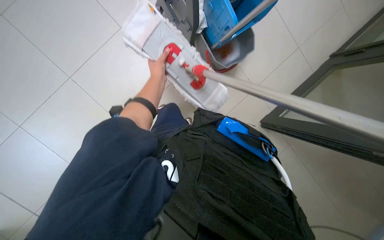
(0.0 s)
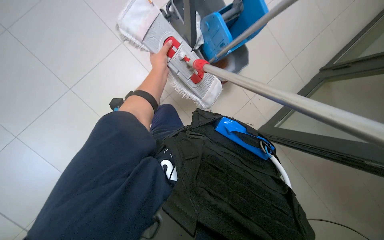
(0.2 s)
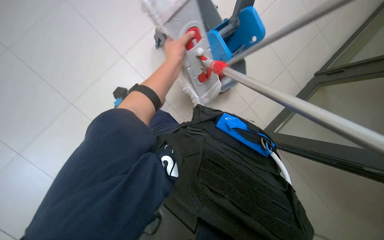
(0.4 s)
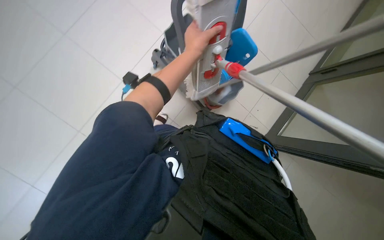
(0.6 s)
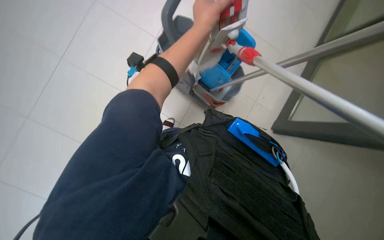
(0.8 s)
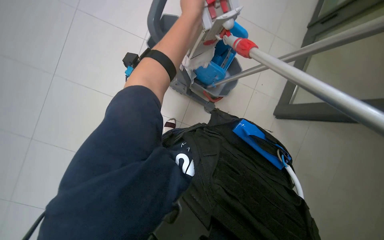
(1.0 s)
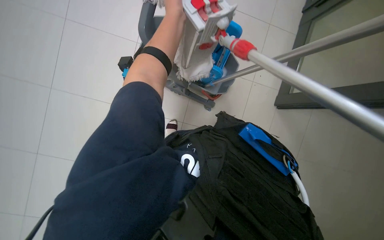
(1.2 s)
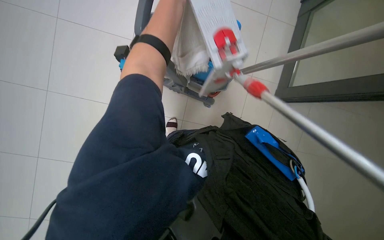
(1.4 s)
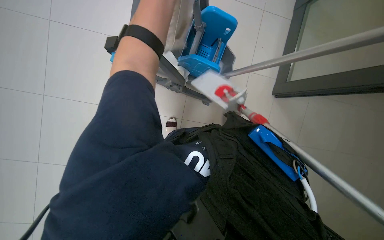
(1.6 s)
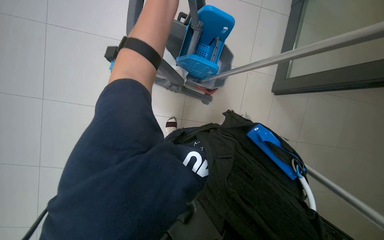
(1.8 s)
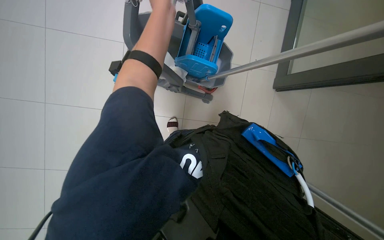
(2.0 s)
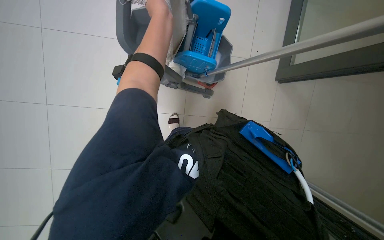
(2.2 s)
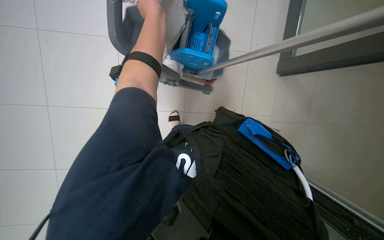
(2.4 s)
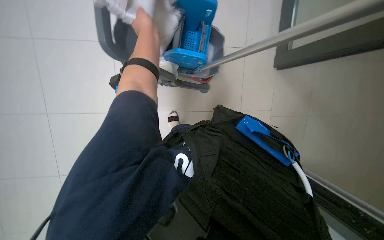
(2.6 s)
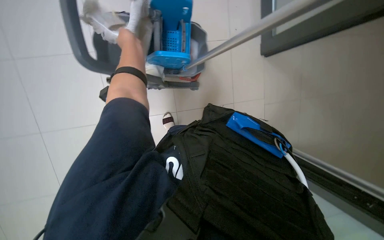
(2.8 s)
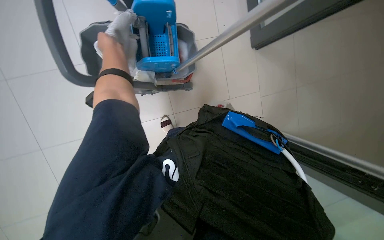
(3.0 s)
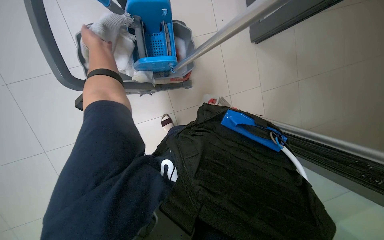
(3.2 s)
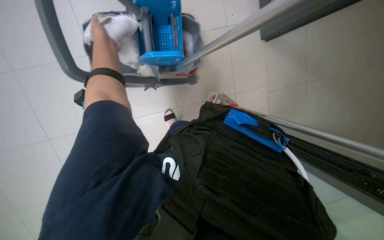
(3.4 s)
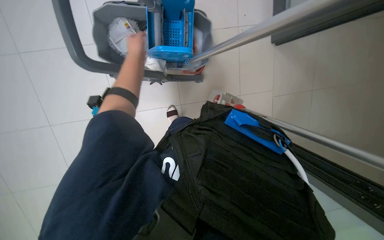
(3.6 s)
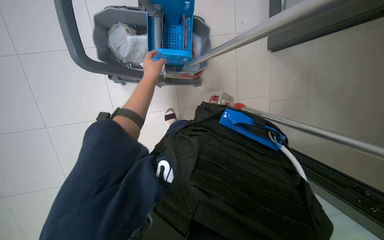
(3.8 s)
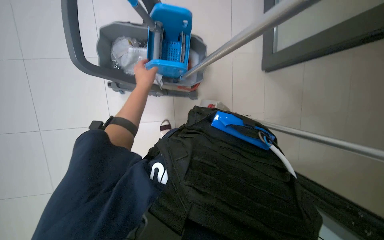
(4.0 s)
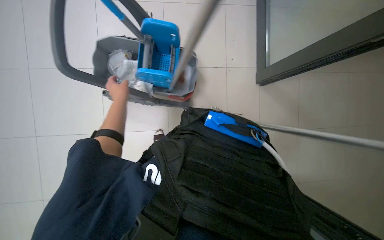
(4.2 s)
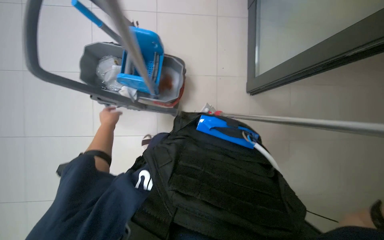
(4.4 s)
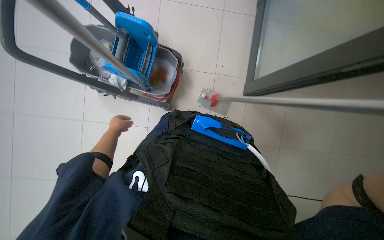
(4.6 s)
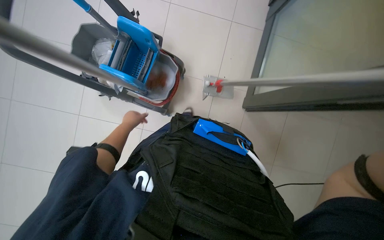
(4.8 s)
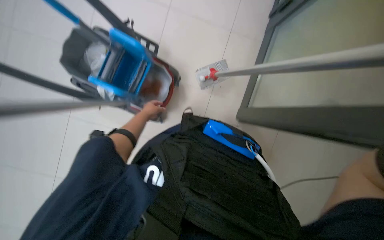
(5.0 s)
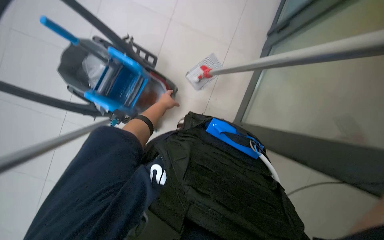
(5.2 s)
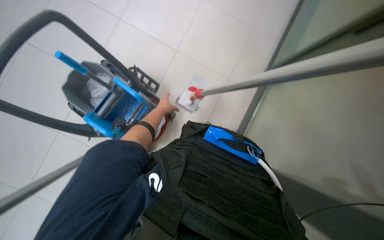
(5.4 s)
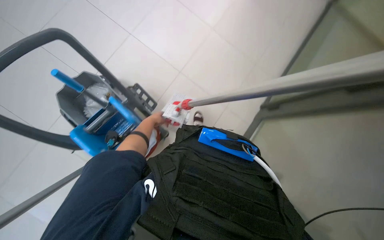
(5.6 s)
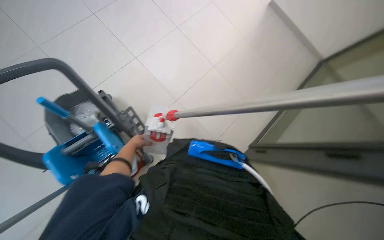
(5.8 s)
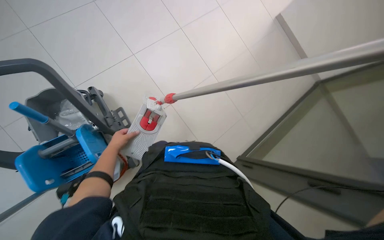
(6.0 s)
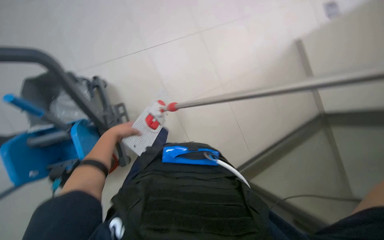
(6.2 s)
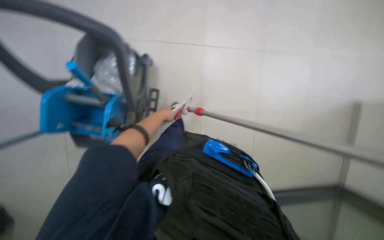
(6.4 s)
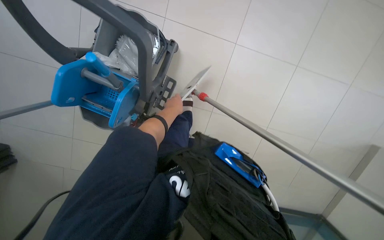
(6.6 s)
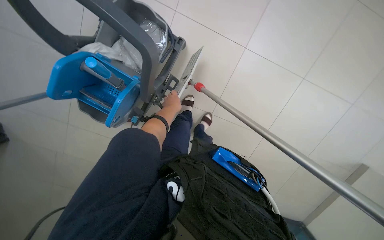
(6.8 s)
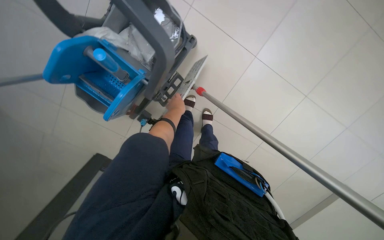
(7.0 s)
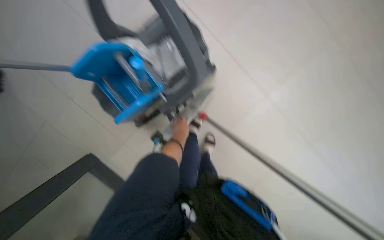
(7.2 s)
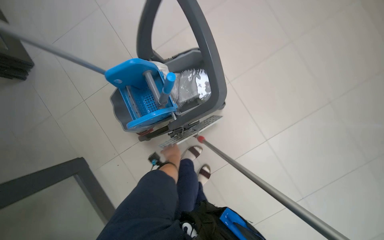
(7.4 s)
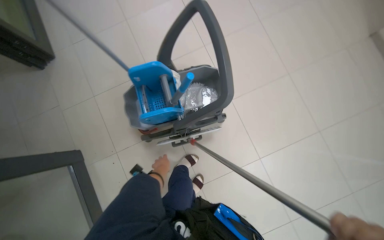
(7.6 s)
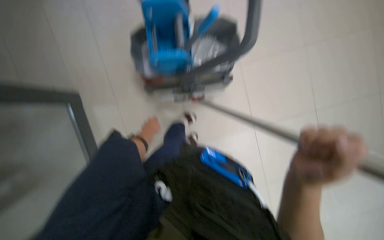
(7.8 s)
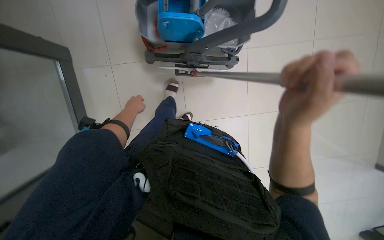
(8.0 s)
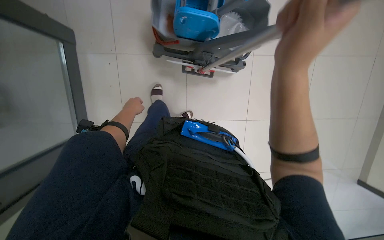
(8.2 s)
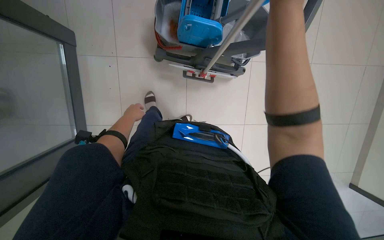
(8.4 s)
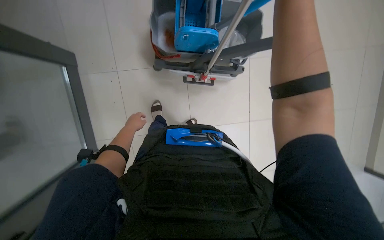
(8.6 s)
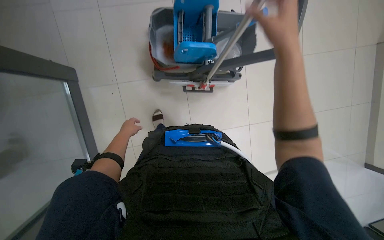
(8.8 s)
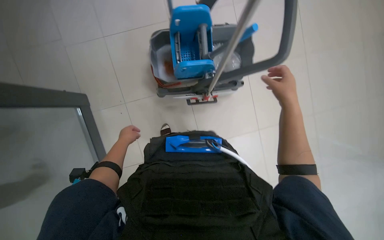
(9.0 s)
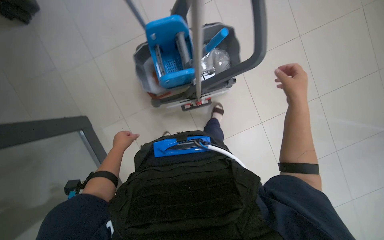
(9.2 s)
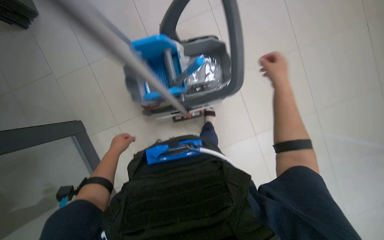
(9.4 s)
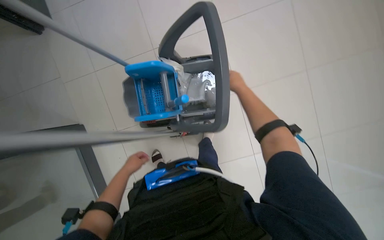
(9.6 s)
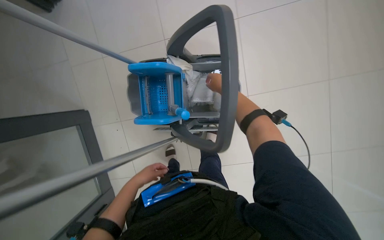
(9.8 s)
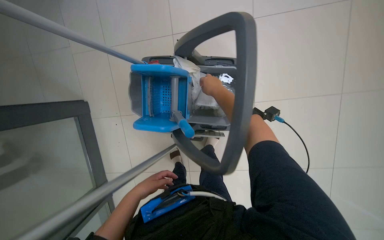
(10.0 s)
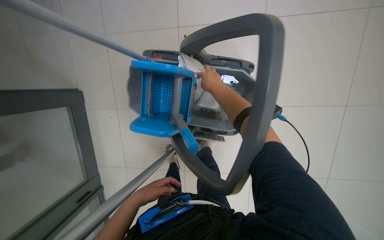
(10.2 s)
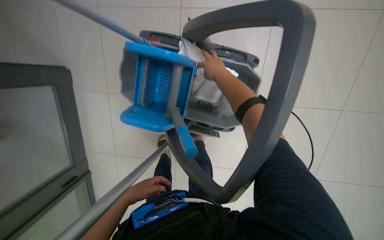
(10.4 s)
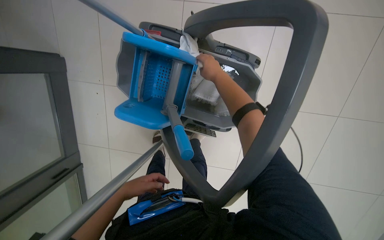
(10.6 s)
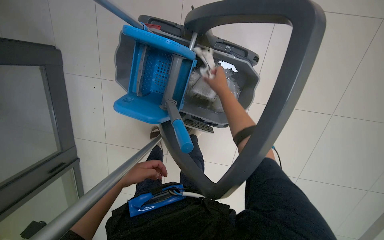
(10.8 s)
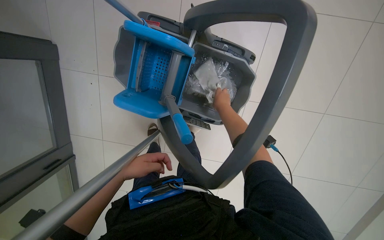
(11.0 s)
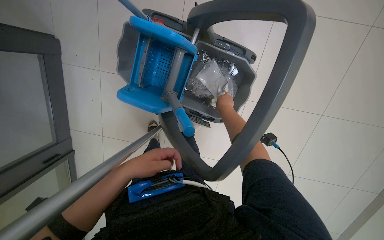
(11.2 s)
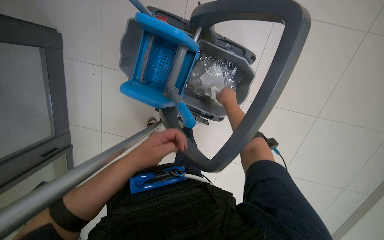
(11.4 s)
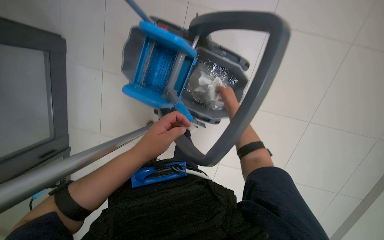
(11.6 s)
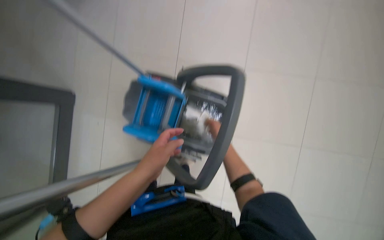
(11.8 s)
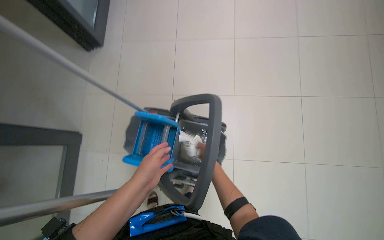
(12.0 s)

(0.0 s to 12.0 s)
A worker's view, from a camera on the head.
Job: preparing cleaning supplies.
The whole recording: Cleaning and bagging mop head. The worker detaches the mop head, squeezes it, and places it into a plastic bag.
3.0 s - 4.4 s: The left hand is displaced farther from the camera and down the picture by approximately 25 cm.
4.4 s - 6.0 s: The wearer looks approximately 25 degrees further upward. Everything in view rotates about 25 degrees clockwise.
6.0 s - 7.6 s: The view tilts approximately 20 degrees upward. The scene turns about 70 degrees clockwise in the picture.
9.0 s - 10.4 s: The left hand goes approximately 15 cm to the right, while the right hand is displaced up the picture and to the left by roughly 25 cm.
10.4 s - 12.0 s: The view tips upward by roughly 25 degrees.

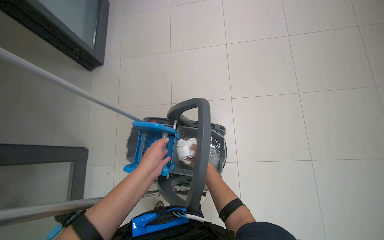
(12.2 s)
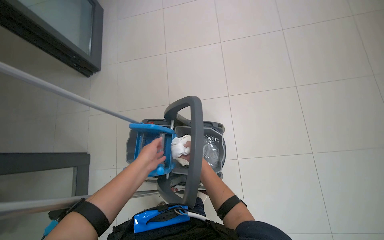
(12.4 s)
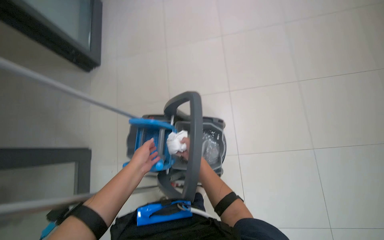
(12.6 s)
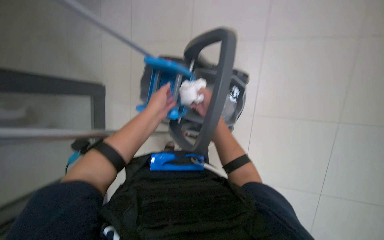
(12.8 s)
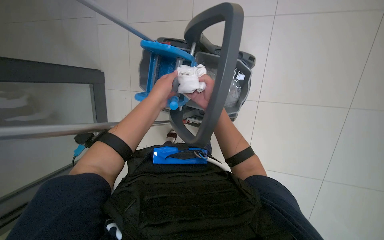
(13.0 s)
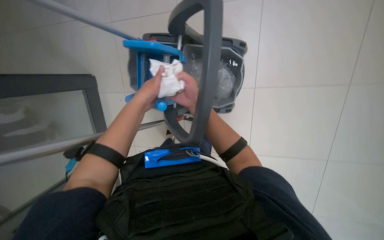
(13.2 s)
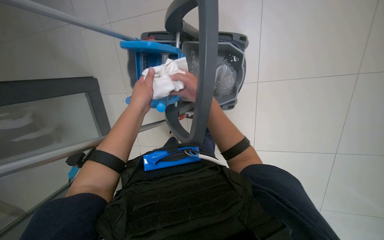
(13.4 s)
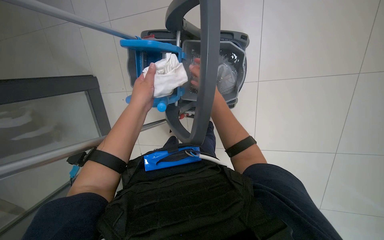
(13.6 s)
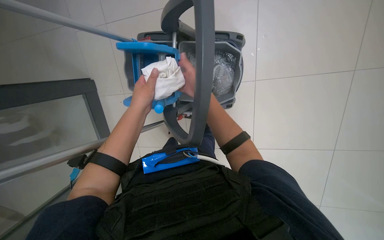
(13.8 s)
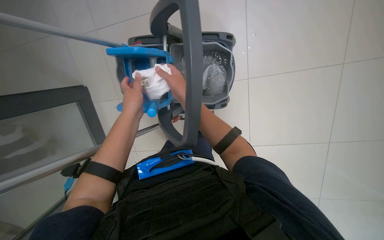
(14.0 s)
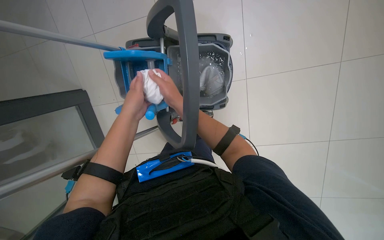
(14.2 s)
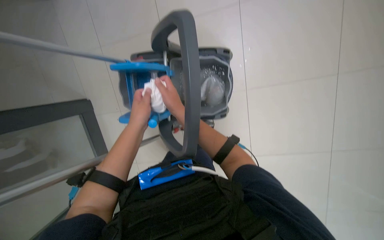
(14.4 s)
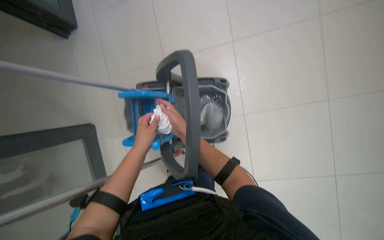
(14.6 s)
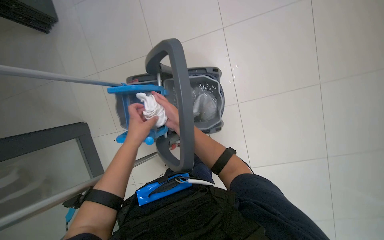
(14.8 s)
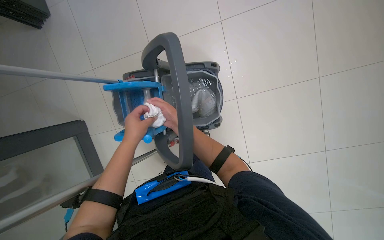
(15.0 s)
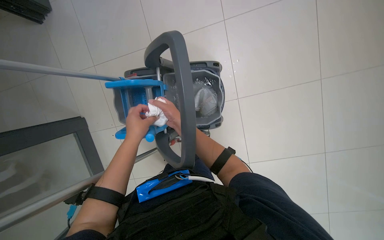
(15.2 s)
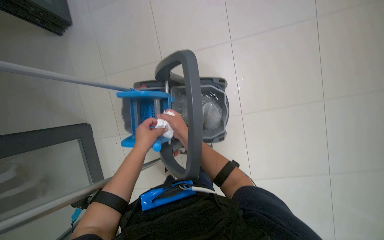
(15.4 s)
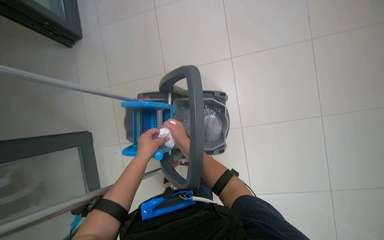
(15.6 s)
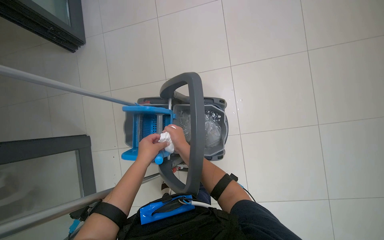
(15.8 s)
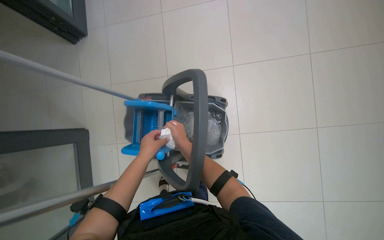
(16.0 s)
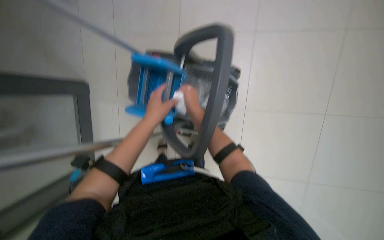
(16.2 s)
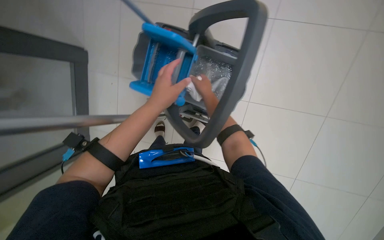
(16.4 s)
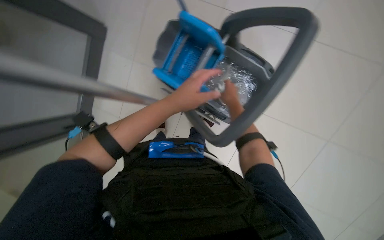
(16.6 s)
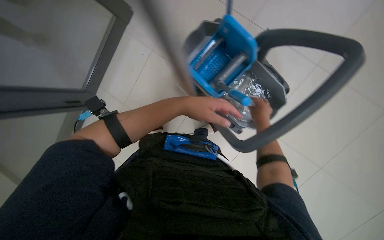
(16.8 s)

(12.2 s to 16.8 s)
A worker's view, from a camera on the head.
Job: preparing cleaning supplies.
The whole recording: Cleaning and bagging mop head. The worker detaches the mop head, squeezes it, and places it into a plastic bag.
12.2 s - 13.8 s: The camera pitches downward, by about 30 degrees.
15.2 s - 16.8 s: The scene turns some 30 degrees clockwise in the picture.

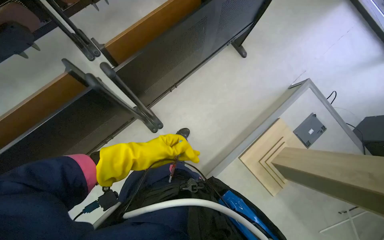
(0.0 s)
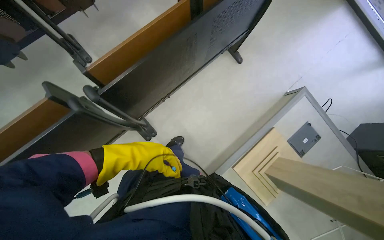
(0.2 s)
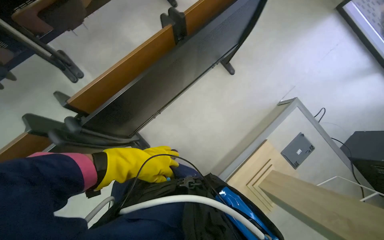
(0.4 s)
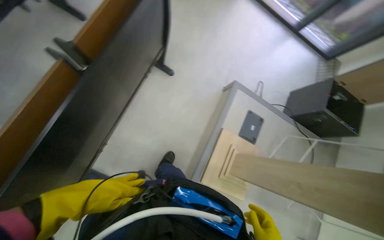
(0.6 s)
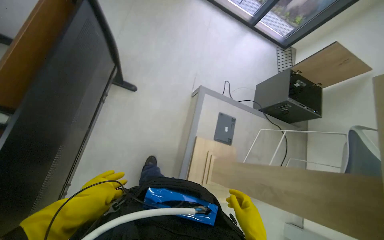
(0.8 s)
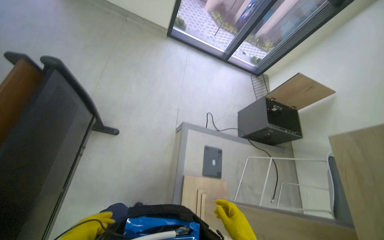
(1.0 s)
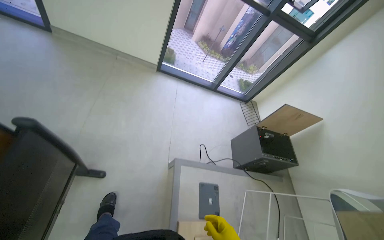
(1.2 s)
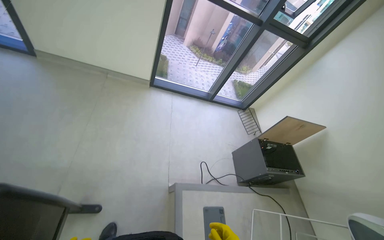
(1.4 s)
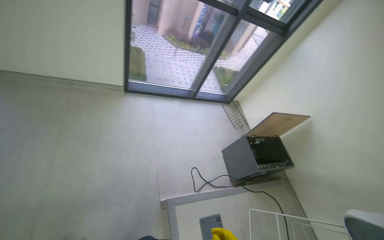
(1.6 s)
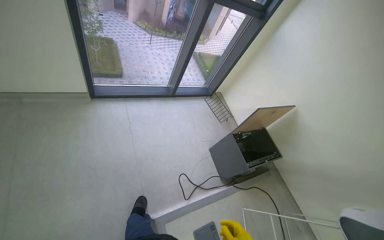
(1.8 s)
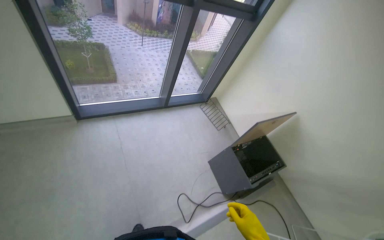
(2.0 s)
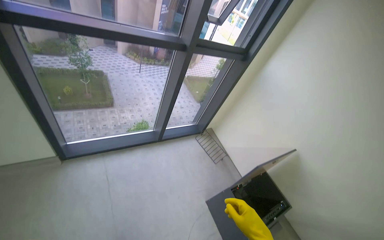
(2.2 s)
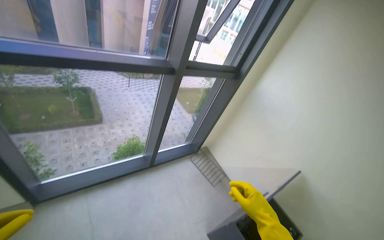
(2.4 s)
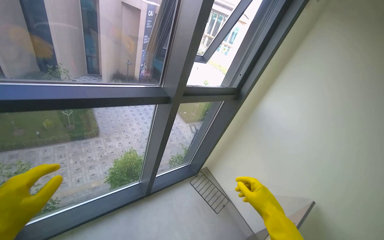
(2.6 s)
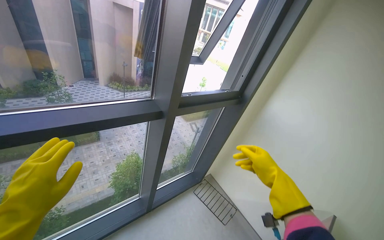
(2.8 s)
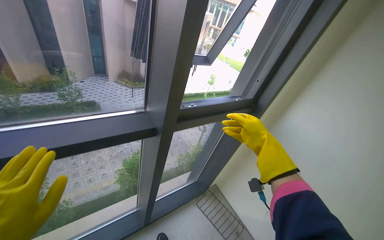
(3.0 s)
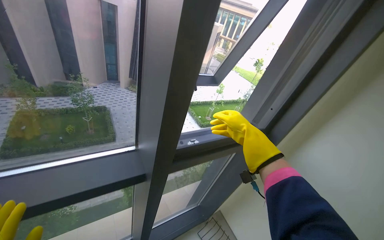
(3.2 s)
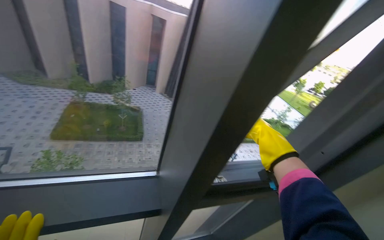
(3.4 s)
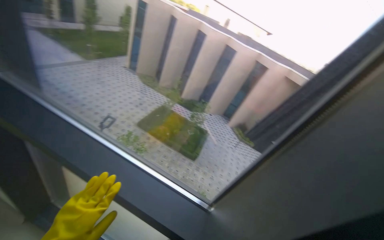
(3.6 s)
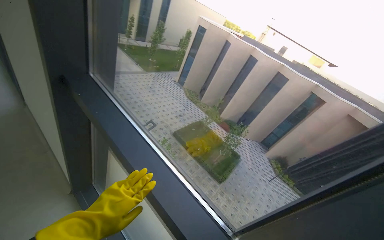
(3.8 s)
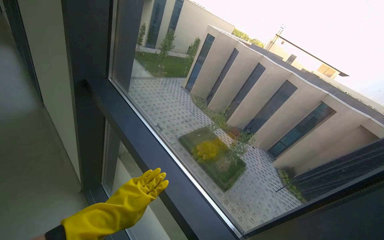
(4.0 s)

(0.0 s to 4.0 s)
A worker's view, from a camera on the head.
Job: organizing items.
The whole recording: Organizing and cleaning auditorium desks. The worker sprays, wipes, and adjusts the desks and chairs in the auditorium.
0.0 s - 1.4 s: The wearer moves approximately 1 m. The head turns to the right by some 50 degrees. The camera pitches upward, by approximately 15 degrees.
1.4 s - 2.6 s: The camera travels some 1 m. The wearer's head swings roughly 30 degrees to the right.
2.6 s - 4.0 s: The camera travels about 60 cm. The wearer looks some 75 degrees further to the left. The camera pitches upward, by some 25 degrees.
